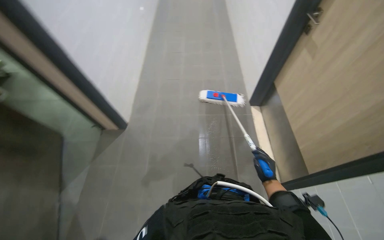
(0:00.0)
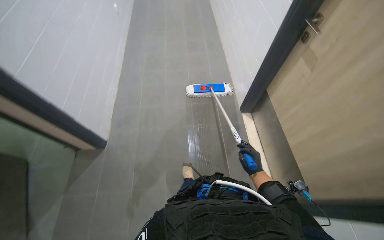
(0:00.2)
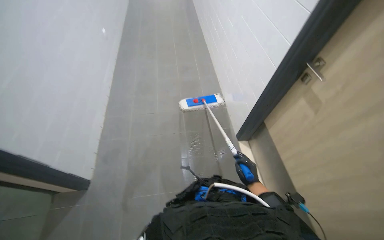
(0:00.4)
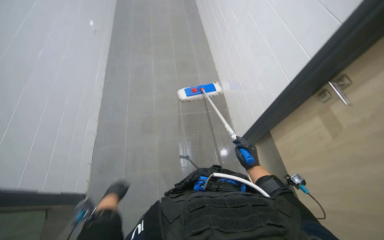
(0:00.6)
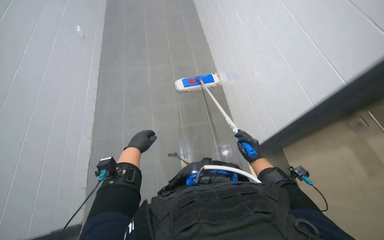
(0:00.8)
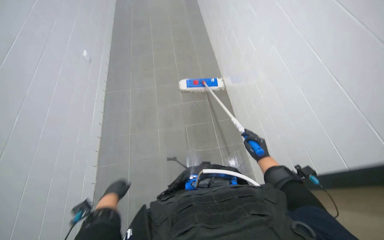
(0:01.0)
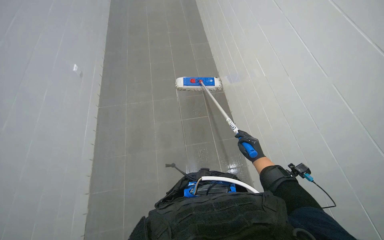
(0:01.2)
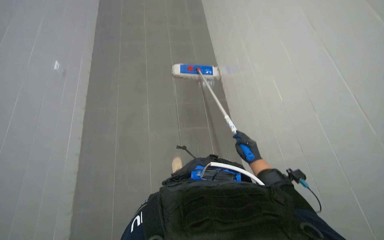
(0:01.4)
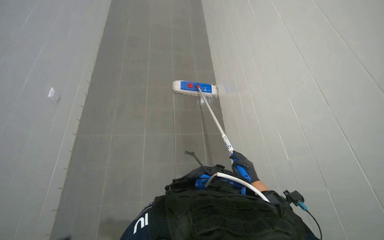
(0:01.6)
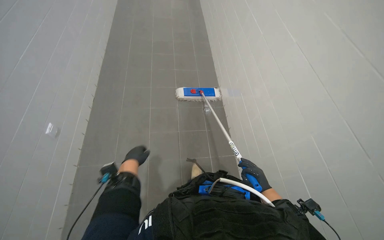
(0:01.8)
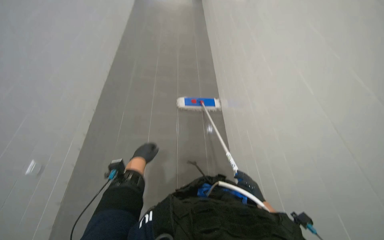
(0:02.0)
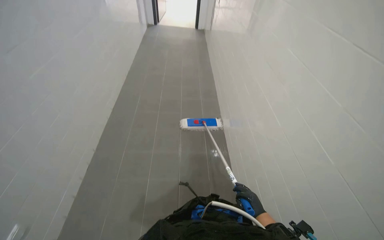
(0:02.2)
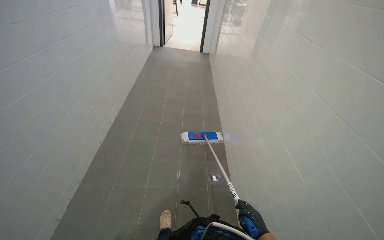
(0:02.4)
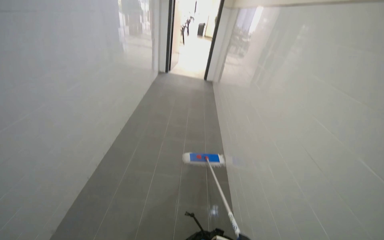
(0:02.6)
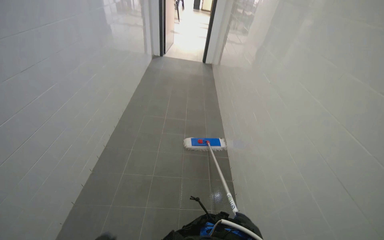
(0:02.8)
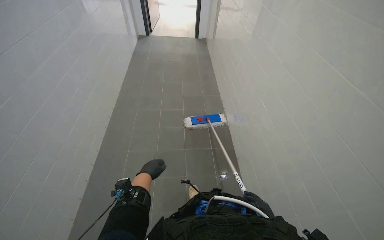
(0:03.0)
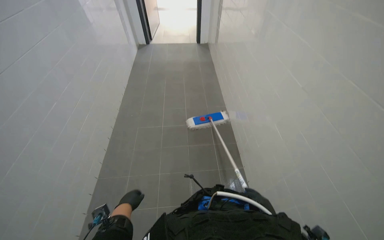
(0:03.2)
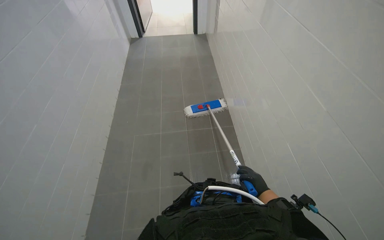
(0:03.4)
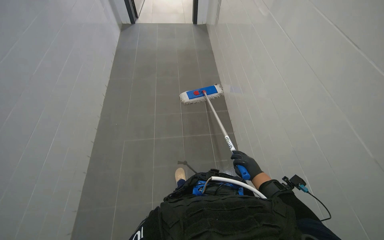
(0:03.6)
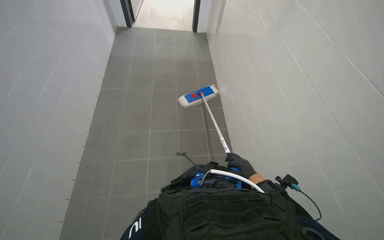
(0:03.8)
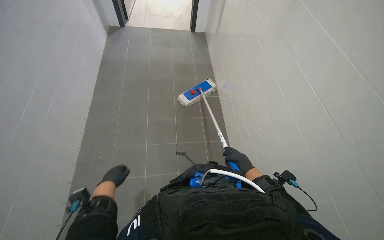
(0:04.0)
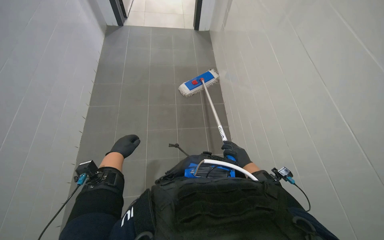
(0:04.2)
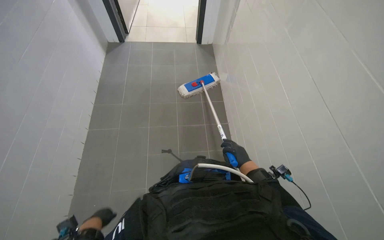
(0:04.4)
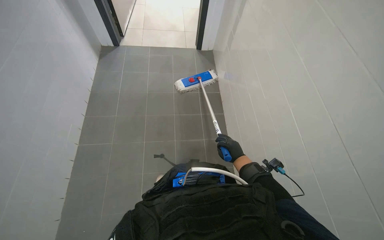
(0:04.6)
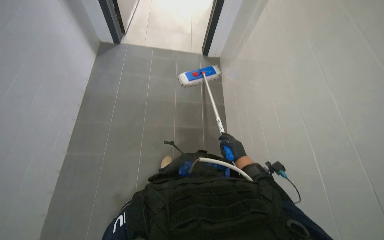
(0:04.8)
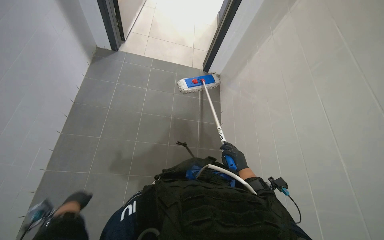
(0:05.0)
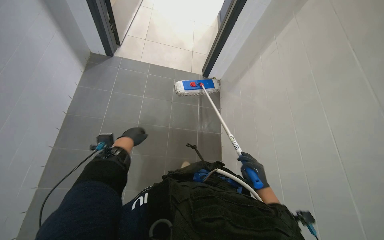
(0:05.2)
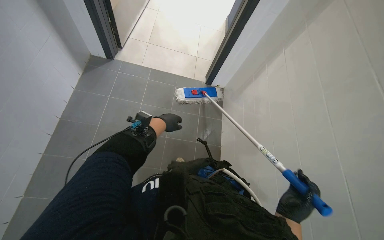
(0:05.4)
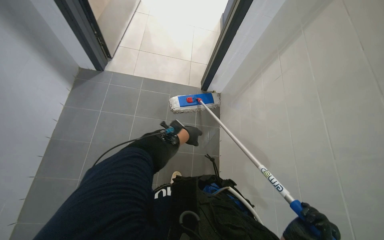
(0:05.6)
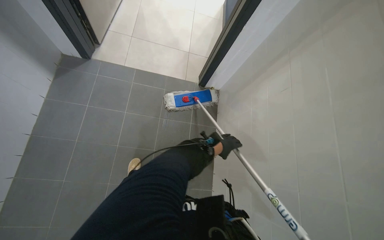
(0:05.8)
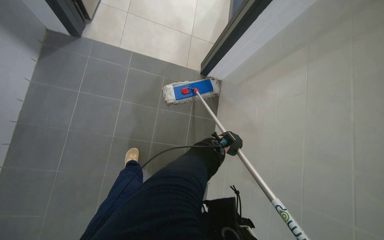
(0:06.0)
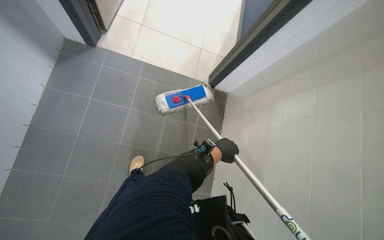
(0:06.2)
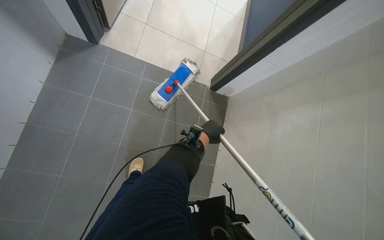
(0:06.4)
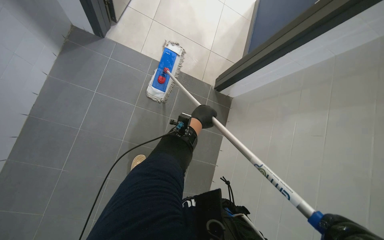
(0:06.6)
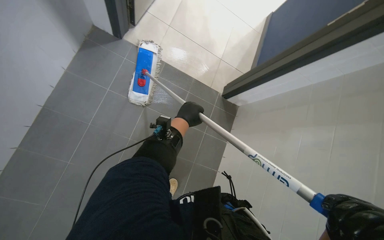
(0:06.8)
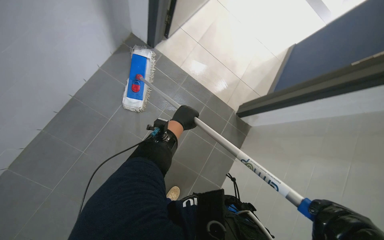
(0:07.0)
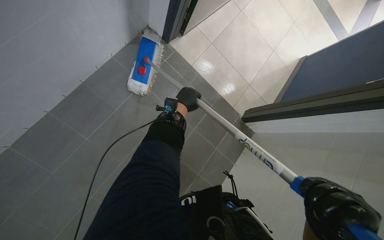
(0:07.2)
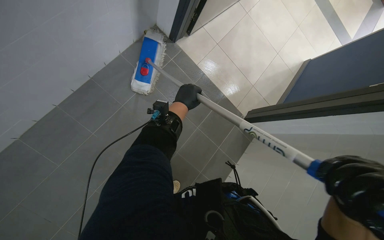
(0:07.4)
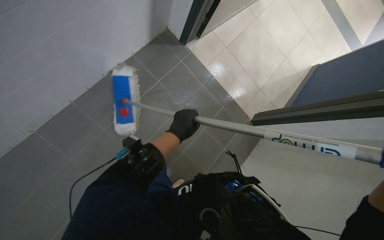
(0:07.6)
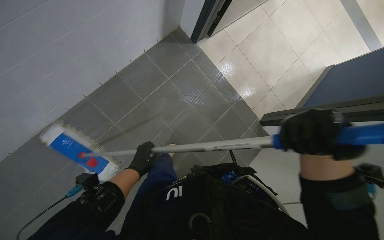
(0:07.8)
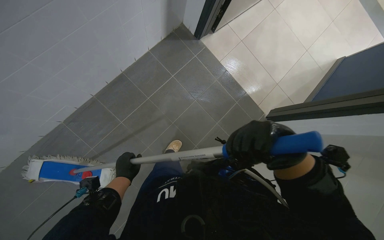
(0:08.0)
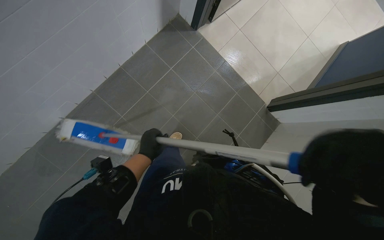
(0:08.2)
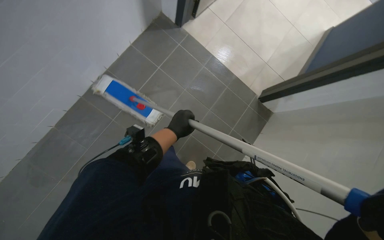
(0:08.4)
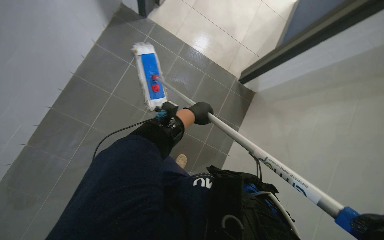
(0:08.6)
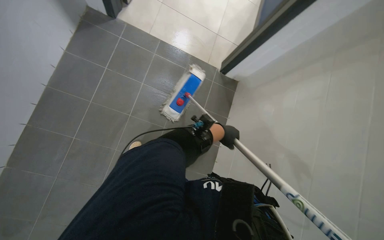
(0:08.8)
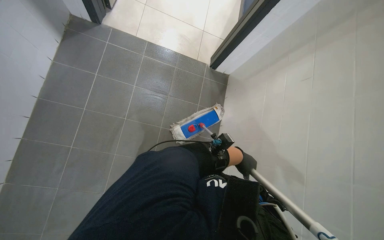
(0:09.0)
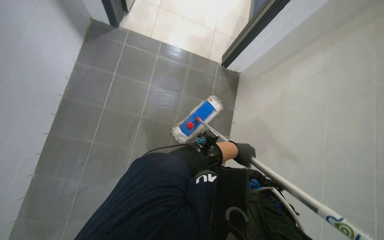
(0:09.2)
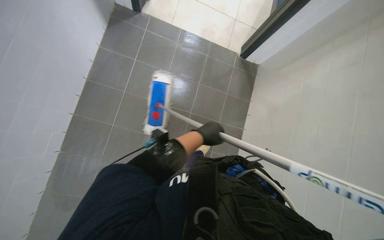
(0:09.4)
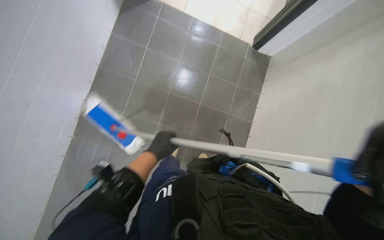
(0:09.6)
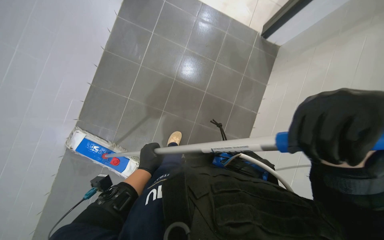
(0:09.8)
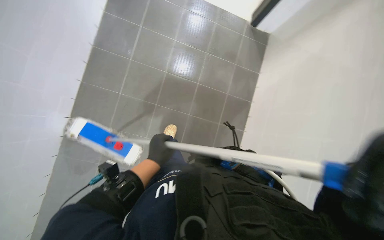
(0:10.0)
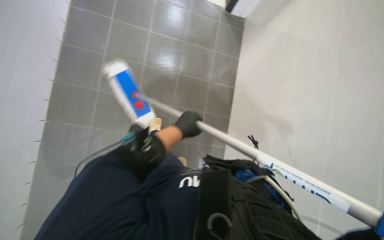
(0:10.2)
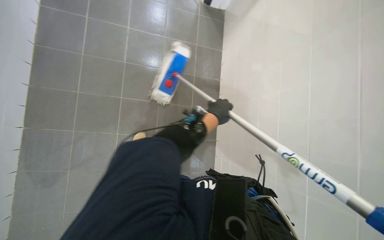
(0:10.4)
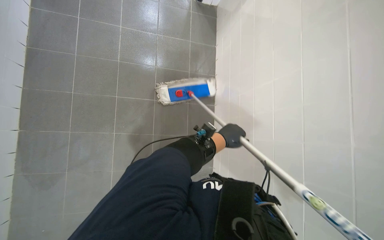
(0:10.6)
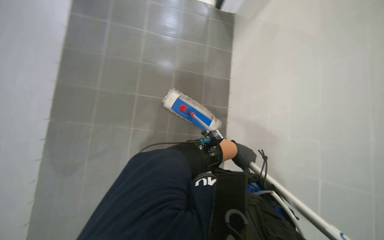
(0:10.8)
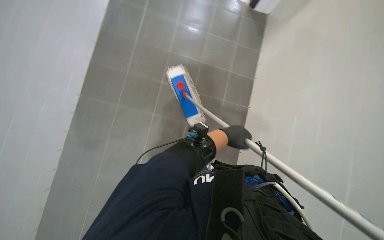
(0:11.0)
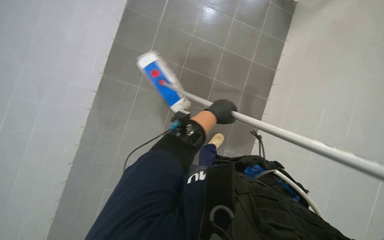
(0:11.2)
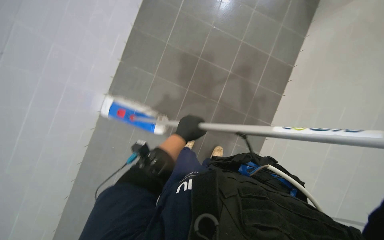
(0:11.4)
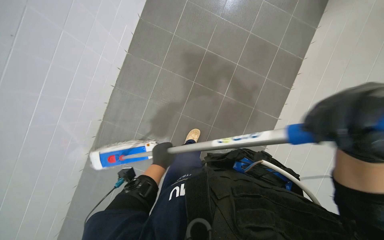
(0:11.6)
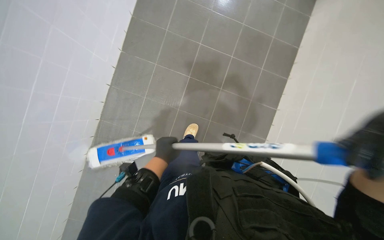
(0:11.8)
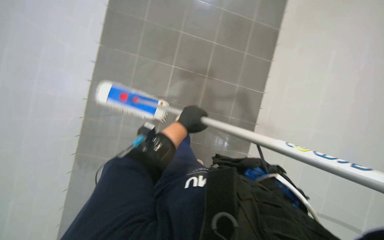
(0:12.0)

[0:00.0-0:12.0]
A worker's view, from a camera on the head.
Job: mopping floor.
The whole recording: Mopping hallway floor. The worker mops the hallway floor.
0:00.0 to 0:01.6: The view tips upward by approximately 15 degrees.
0:01.6 to 0:03.0: The wearer looks about 15 degrees further upward.
0:03.0 to 0:04.4: The right hand goes roughly 40 cm up the picture and farther from the camera.
0:04.4 to 0:06.0: The wearer moves approximately 60 cm.
0:06.0 to 0:07.6: The scene rotates clockwise by about 30 degrees.
0:07.6 to 0:09.0: Everything in view rotates some 30 degrees counterclockwise.
0:09.0 to 0:10.4: The camera is carried roughly 40 cm. The camera sweeps to the left, by roughly 15 degrees. The view tilts roughly 20 degrees downward.
0:10.4 to 0:12.0: The left hand goes left and right, about 30 cm each way, reversing 2 times.

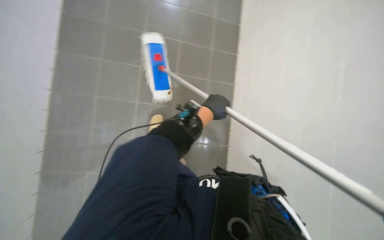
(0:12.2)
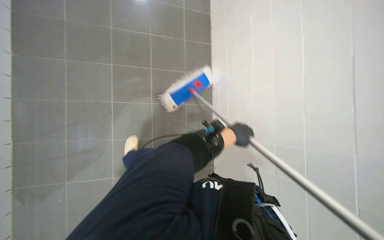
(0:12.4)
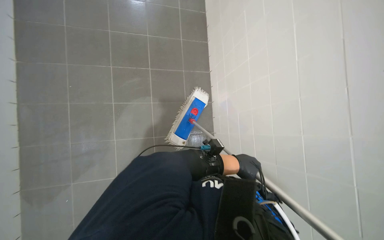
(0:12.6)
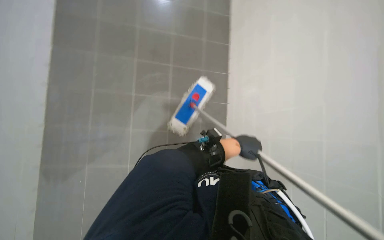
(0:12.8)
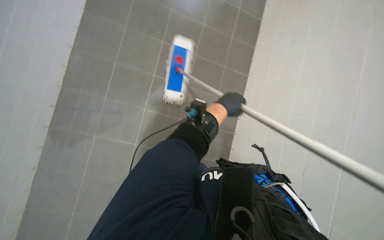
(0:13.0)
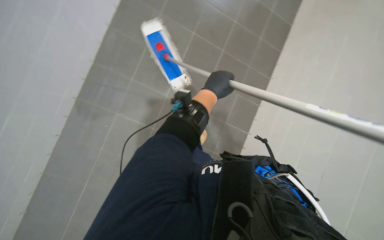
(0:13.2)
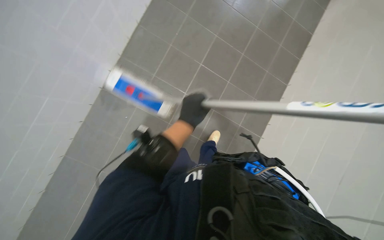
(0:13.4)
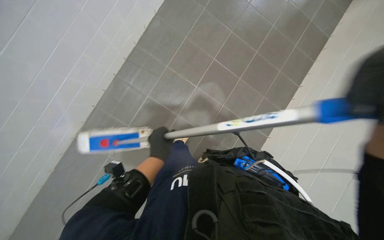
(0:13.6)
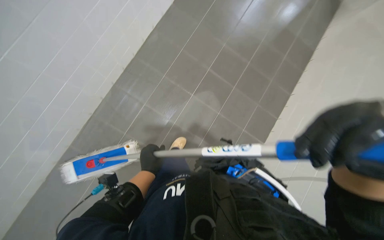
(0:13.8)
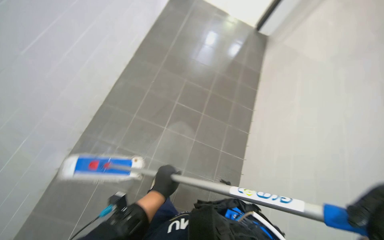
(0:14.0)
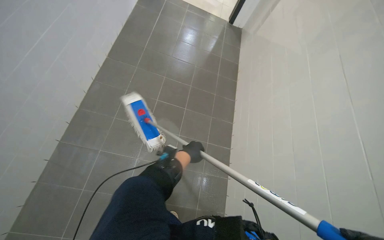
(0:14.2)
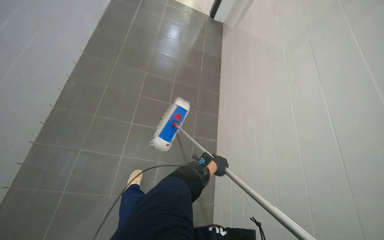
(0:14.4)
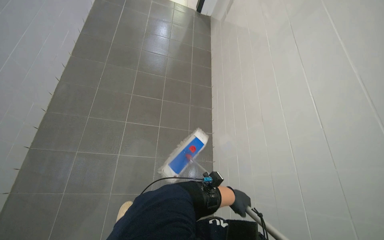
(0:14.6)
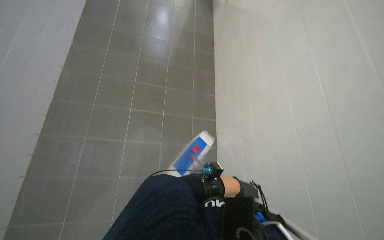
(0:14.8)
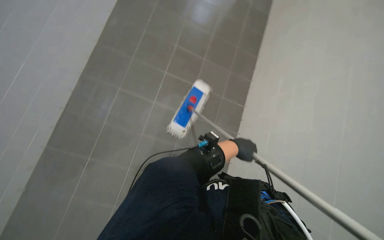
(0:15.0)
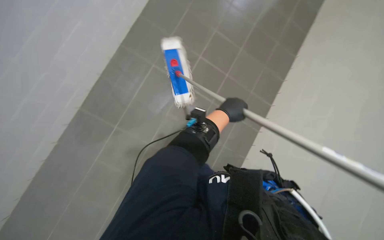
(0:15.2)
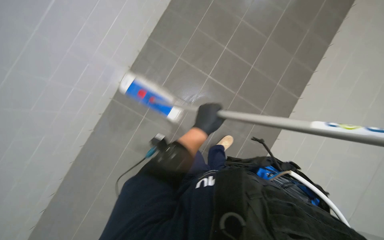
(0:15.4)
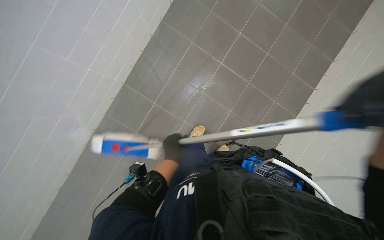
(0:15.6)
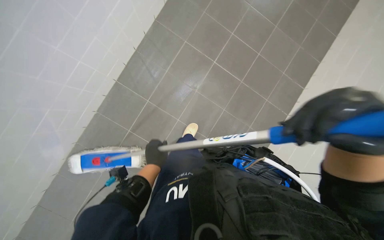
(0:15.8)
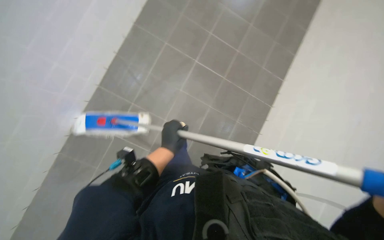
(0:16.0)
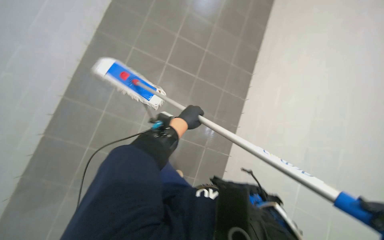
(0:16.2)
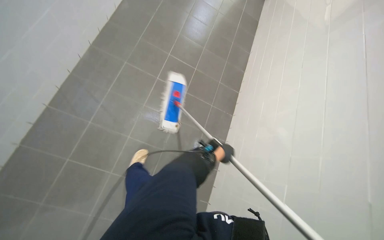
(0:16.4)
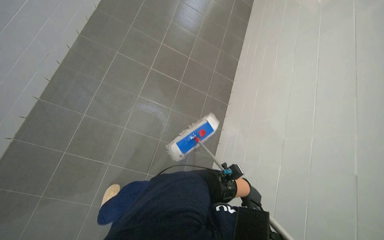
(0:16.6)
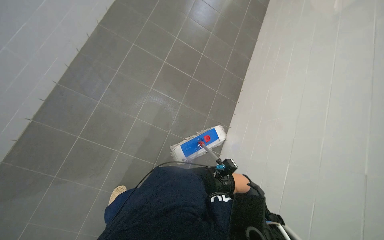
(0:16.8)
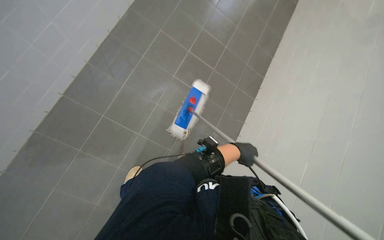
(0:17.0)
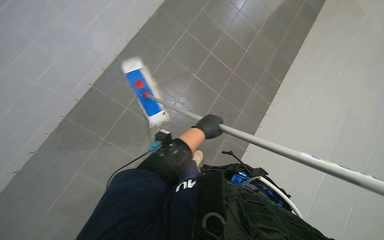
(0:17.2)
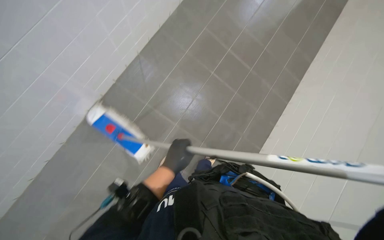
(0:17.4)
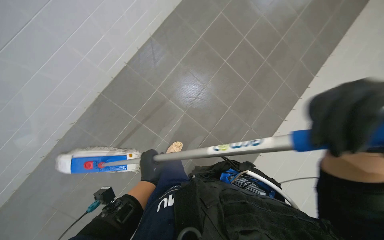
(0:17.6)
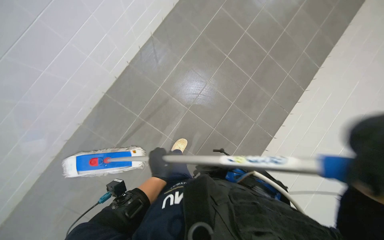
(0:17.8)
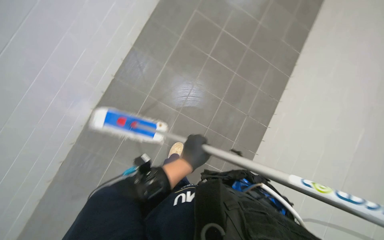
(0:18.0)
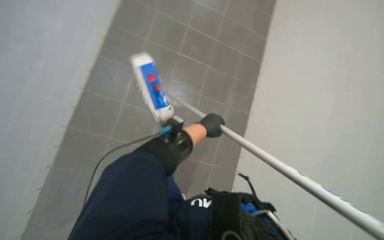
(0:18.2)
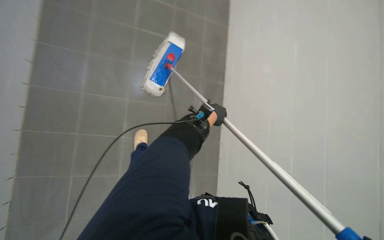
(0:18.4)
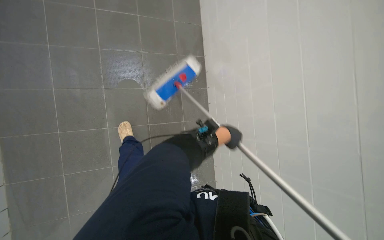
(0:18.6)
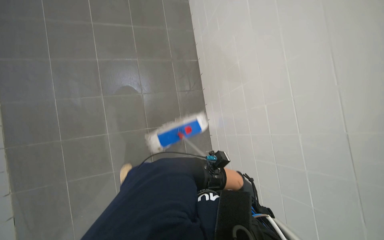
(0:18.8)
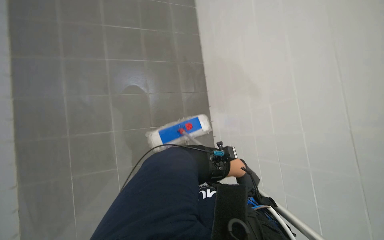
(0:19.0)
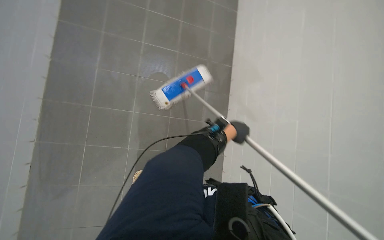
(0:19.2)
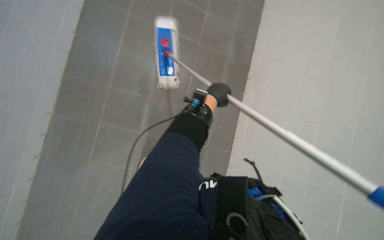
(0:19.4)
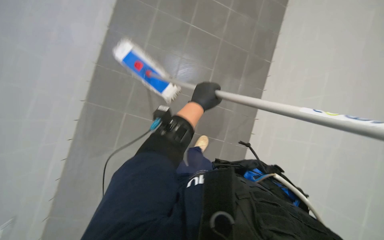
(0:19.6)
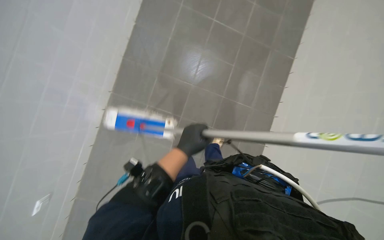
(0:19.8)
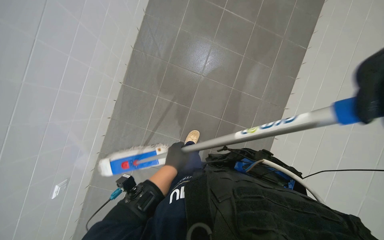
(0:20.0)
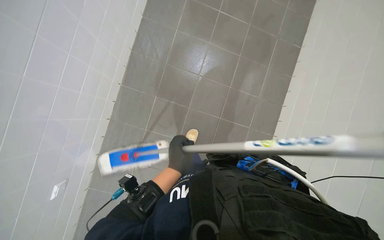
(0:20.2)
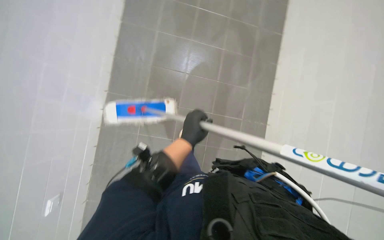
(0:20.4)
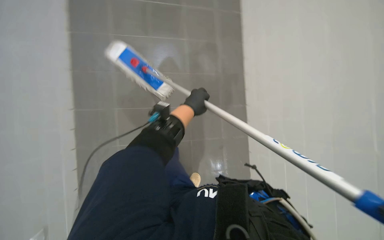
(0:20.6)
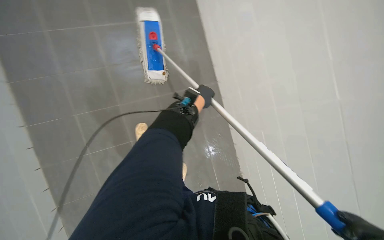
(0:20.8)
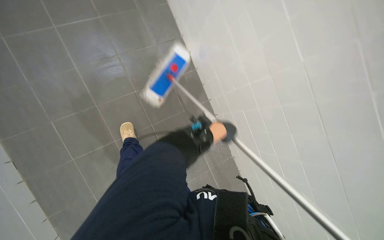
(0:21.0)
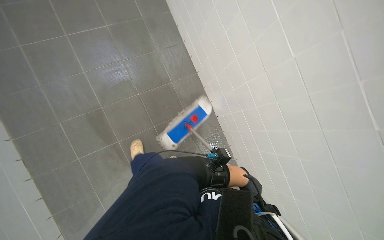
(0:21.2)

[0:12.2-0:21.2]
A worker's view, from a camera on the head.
Job: mopping floor.
The whole recording: Mopping hallway floor. The worker mops the hallway floor.
0:12.2 to 0:13.8: The camera travels approximately 40 cm.
0:15.2 to 0:16.6: The wearer's head swings roughly 15 degrees to the right. The left hand travels down the picture by some 40 cm, and goes to the left and returns, approximately 35 cm each way.
0:16.6 to 0:18.2: The left hand heads to the left, covering roughly 50 cm.
0:18.2 to 0:19.8: The head turns to the left by some 25 degrees.
0:19.8 to 0:21.2: The left hand goes roughly 25 cm to the right and farther from the camera.
